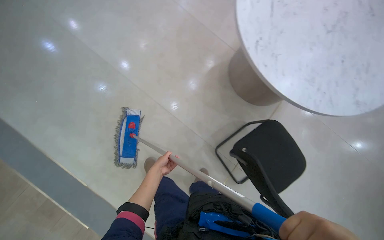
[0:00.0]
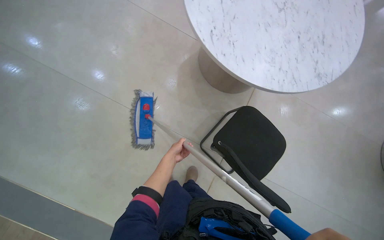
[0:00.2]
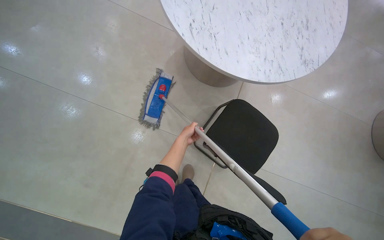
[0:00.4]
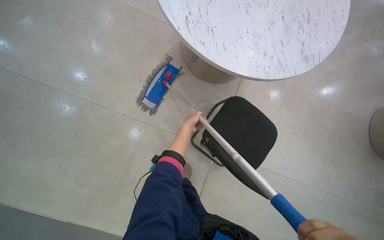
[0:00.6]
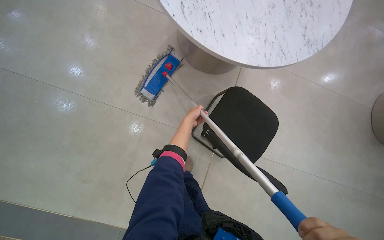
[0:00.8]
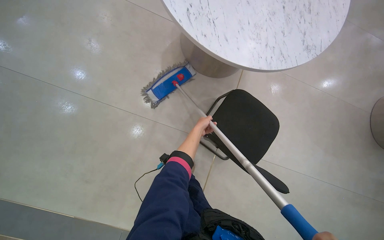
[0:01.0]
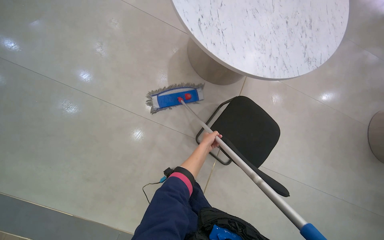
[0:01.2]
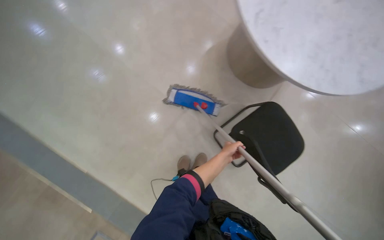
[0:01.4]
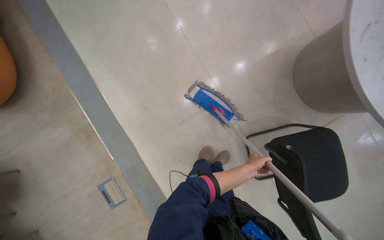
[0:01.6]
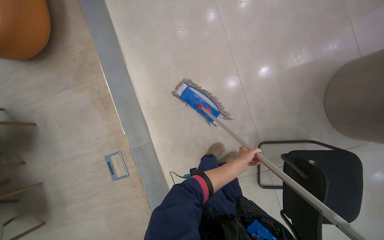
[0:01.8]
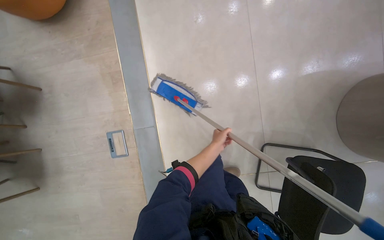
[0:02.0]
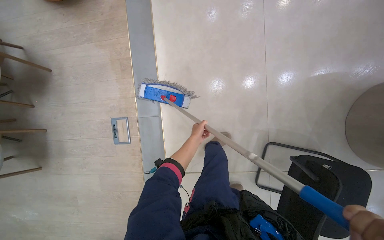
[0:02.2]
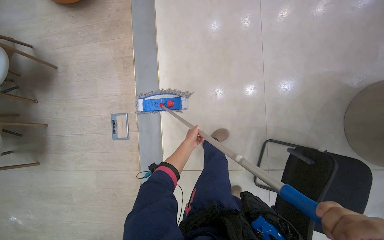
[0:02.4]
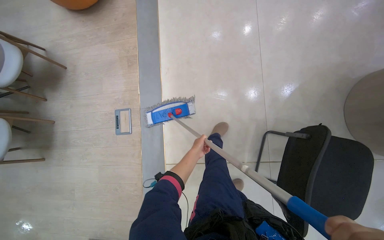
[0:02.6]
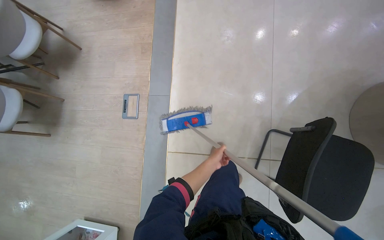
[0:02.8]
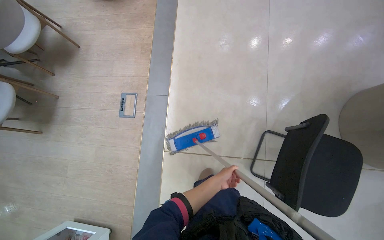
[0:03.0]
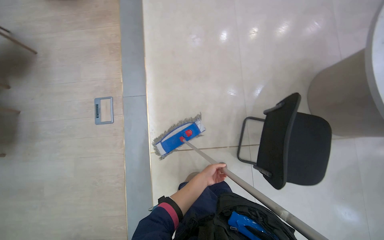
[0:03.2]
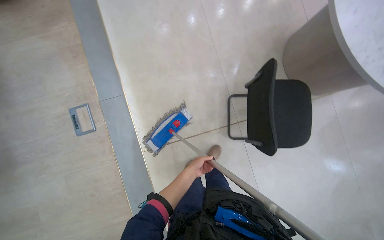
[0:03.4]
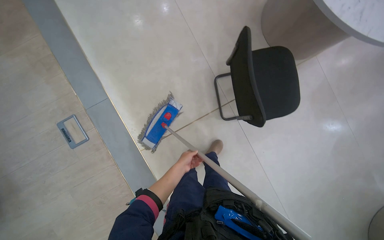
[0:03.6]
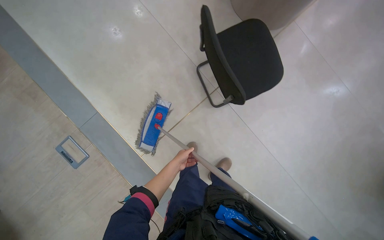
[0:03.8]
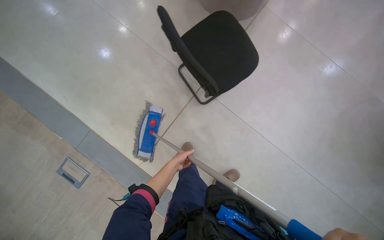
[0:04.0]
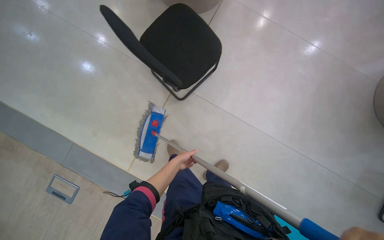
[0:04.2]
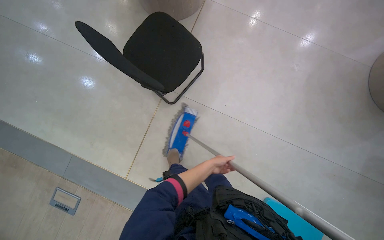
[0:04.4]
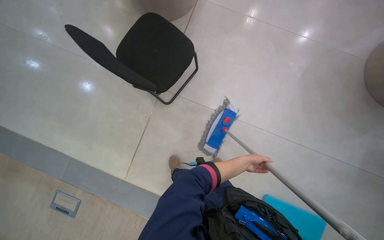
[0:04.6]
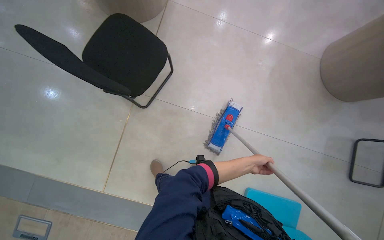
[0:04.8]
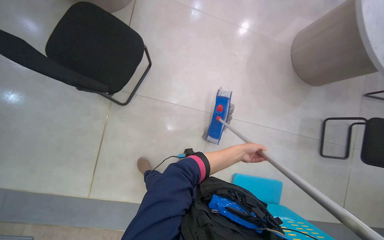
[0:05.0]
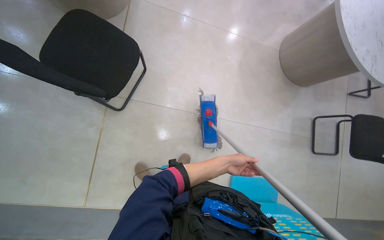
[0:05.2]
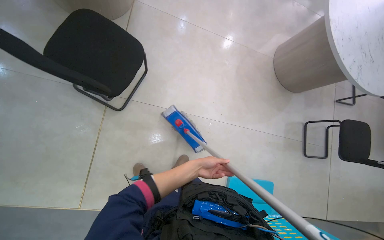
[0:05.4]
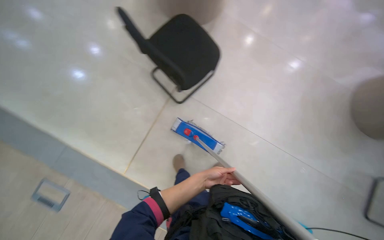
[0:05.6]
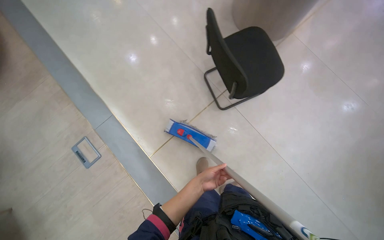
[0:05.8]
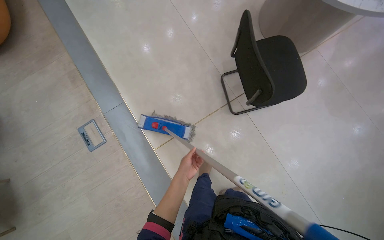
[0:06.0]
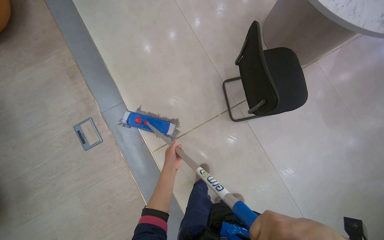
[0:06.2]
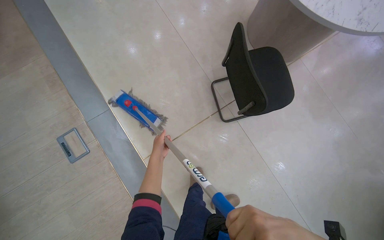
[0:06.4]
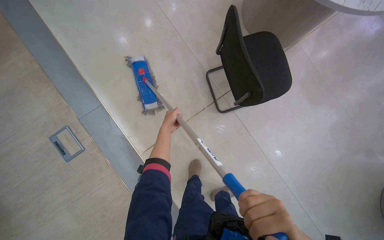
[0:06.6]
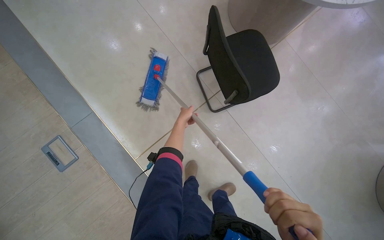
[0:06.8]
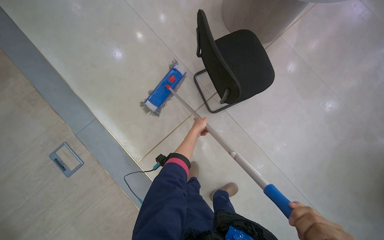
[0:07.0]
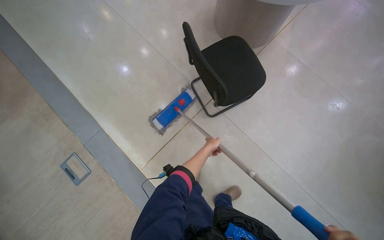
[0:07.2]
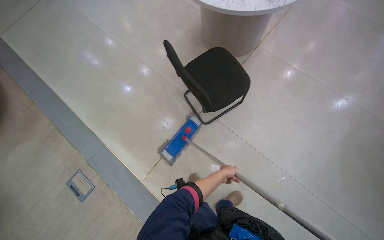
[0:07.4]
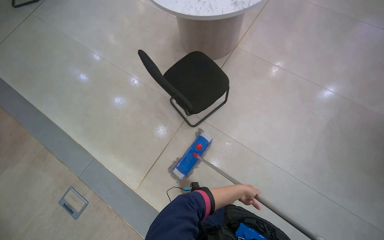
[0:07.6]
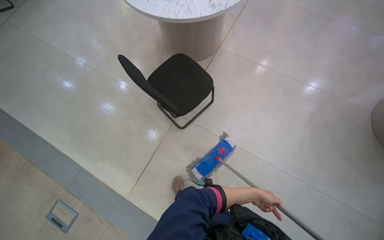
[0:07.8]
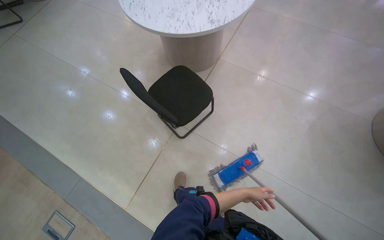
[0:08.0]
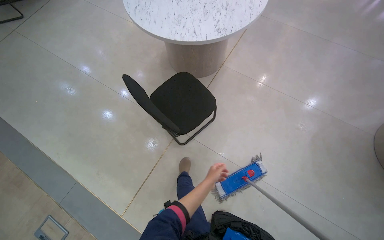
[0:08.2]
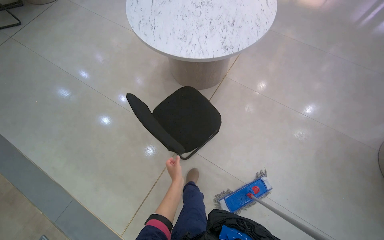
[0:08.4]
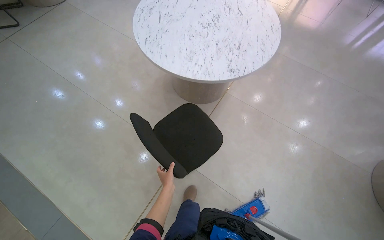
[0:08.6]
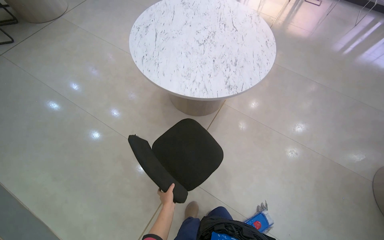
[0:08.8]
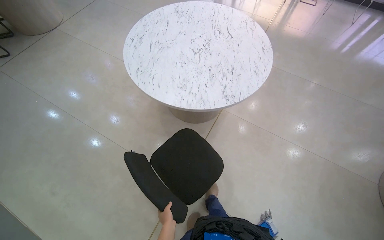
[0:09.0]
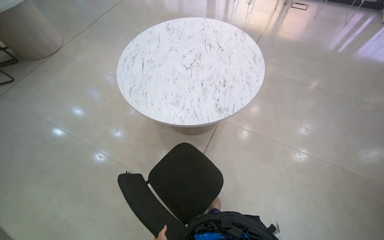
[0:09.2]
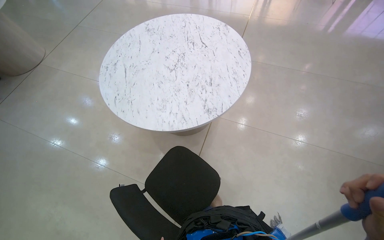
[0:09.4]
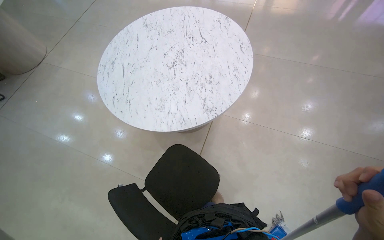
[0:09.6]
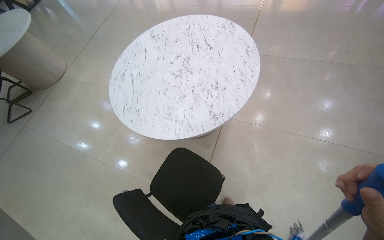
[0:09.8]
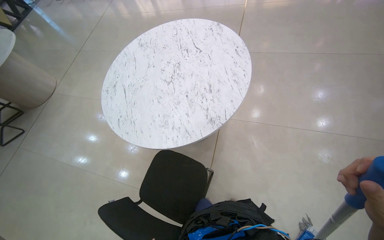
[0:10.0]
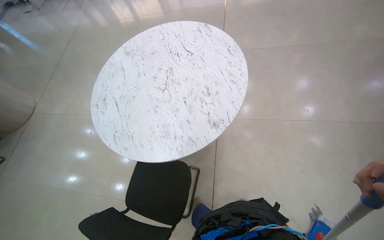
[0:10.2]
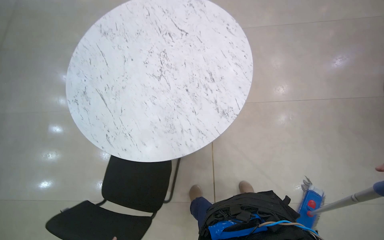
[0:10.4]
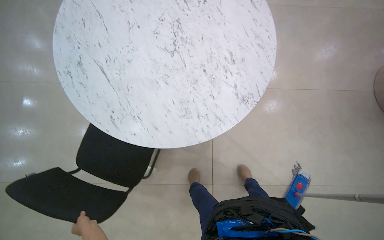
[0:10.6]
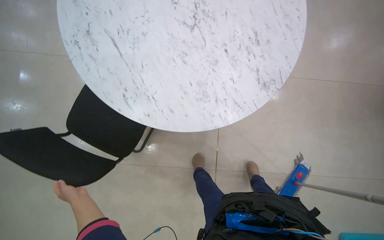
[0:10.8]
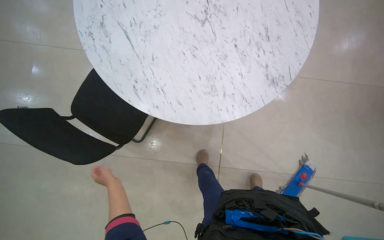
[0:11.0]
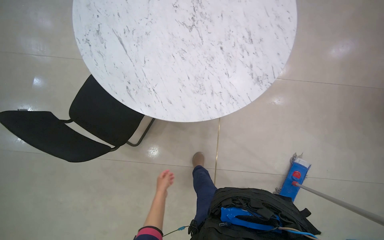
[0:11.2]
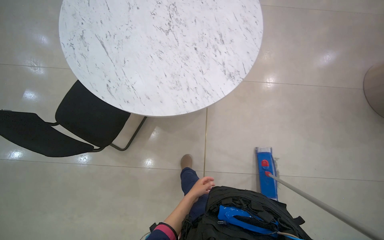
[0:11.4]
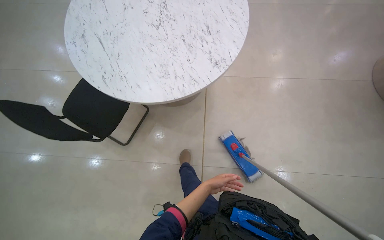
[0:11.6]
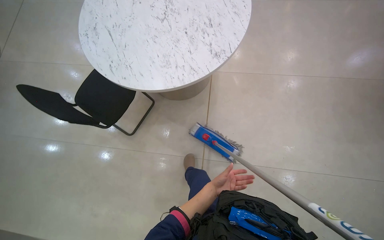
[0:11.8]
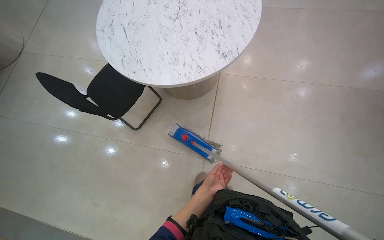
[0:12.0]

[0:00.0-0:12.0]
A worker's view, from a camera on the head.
Job: mopping floor.
The whole recording: Mopping tiled floor. The worker mops the tiled floor, moving chairs to clean underneath them.
0:00.0 to 0:01.6: The left hand heads to the right, covering some 35 cm.
0:01.6 to 0:03.0: The head travels approximately 60 cm. Everything in view rotates roughly 30 degrees clockwise.
0:03.0 to 0:04.4: The head travels about 60 cm. The scene rotates counterclockwise by about 70 degrees.
0:07.6 to 0:09.0: The wearer moves roughly 50 cm.
0:09.0 to 0:10.4: The scene turns about 30 degrees counterclockwise in the picture.
0:10.4 to 0:12.0: The head travels some 40 cm.

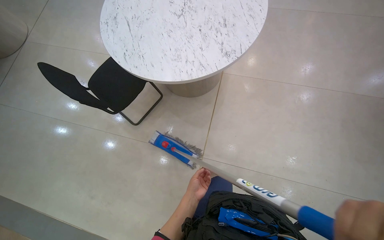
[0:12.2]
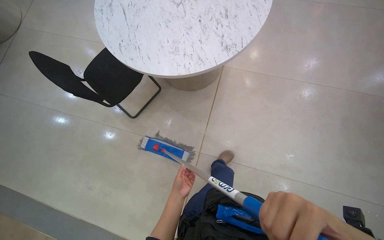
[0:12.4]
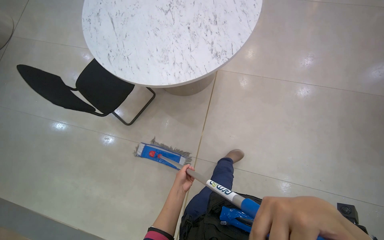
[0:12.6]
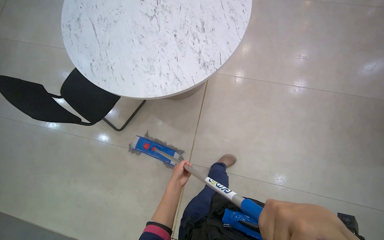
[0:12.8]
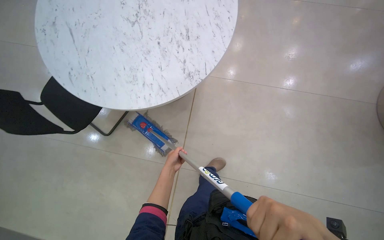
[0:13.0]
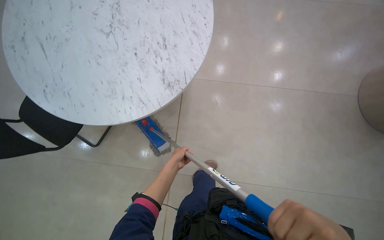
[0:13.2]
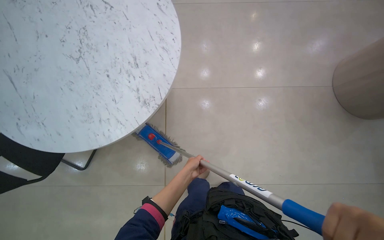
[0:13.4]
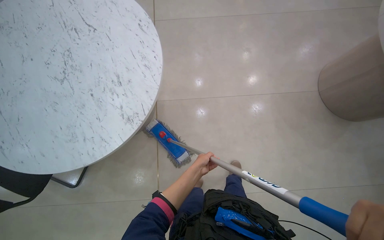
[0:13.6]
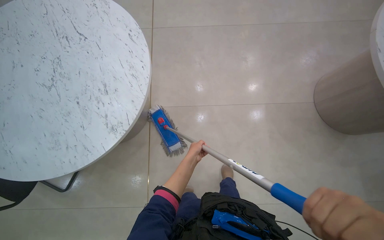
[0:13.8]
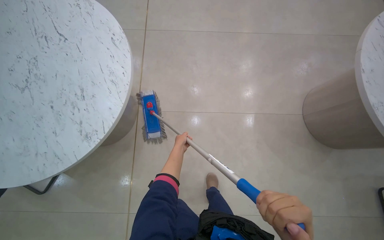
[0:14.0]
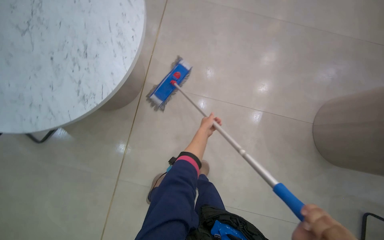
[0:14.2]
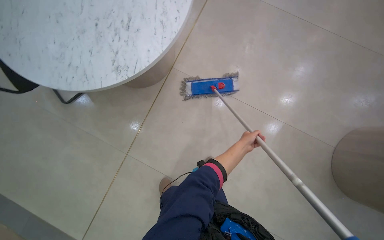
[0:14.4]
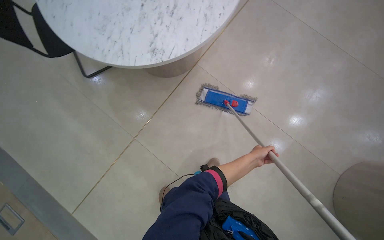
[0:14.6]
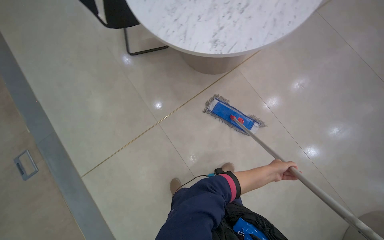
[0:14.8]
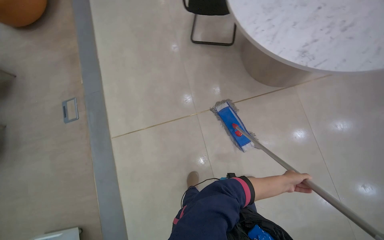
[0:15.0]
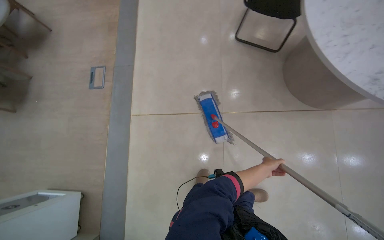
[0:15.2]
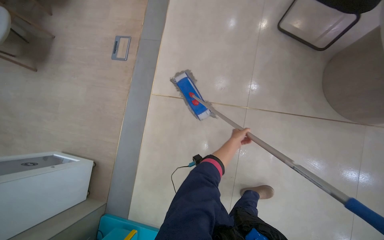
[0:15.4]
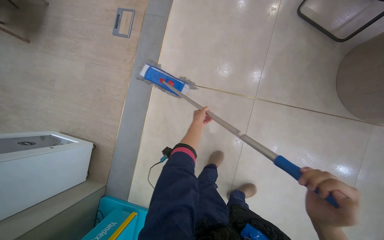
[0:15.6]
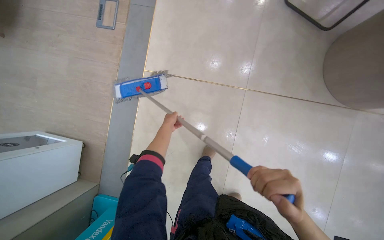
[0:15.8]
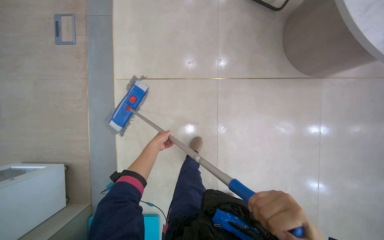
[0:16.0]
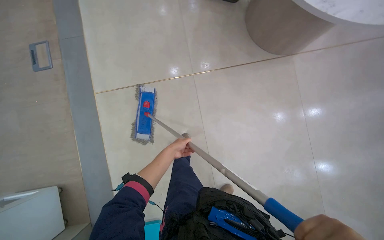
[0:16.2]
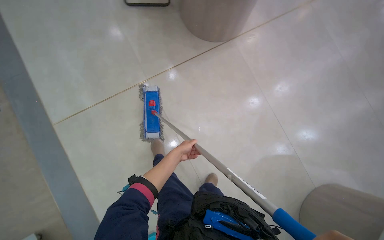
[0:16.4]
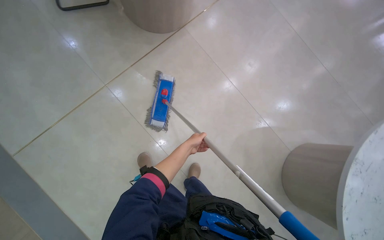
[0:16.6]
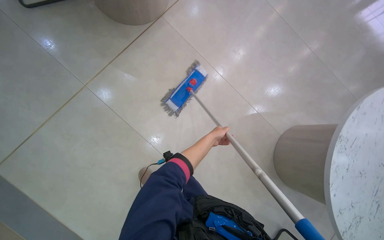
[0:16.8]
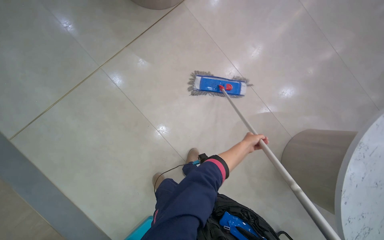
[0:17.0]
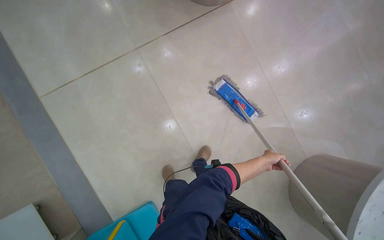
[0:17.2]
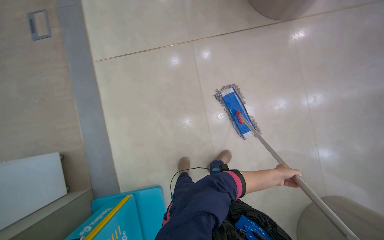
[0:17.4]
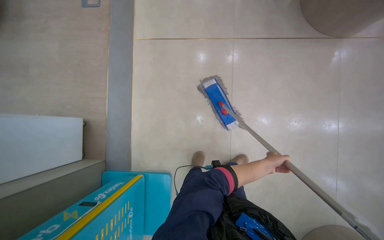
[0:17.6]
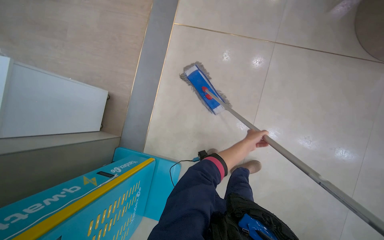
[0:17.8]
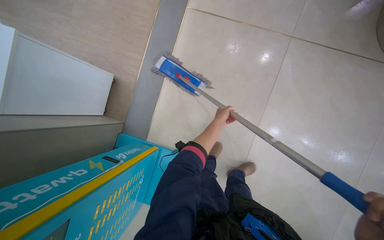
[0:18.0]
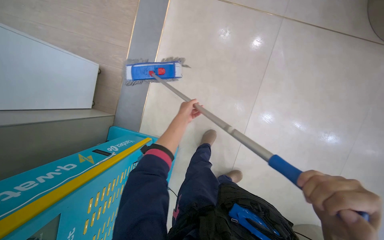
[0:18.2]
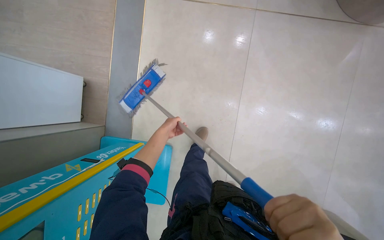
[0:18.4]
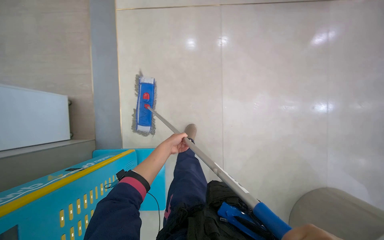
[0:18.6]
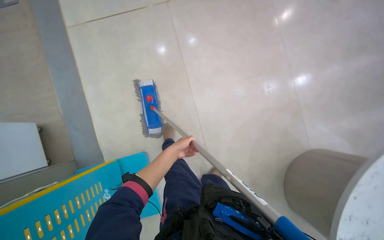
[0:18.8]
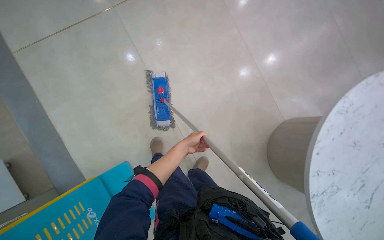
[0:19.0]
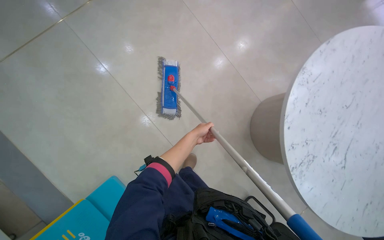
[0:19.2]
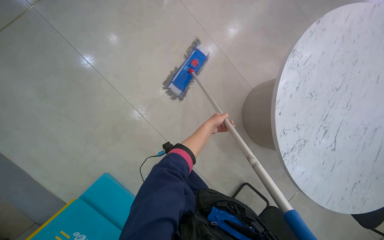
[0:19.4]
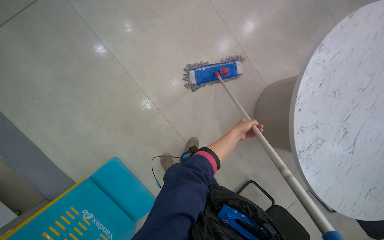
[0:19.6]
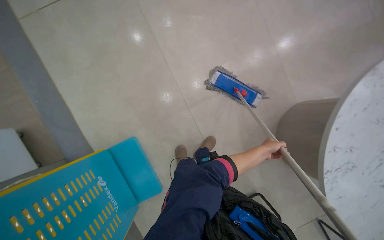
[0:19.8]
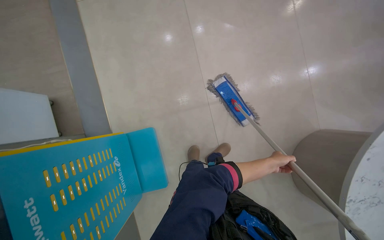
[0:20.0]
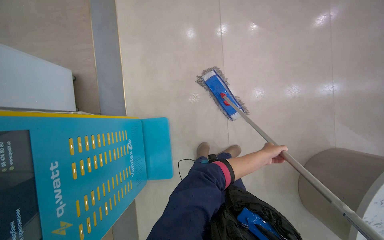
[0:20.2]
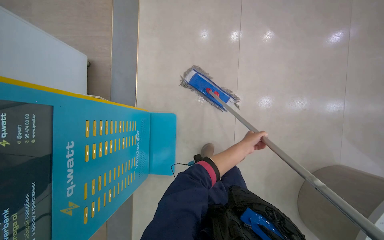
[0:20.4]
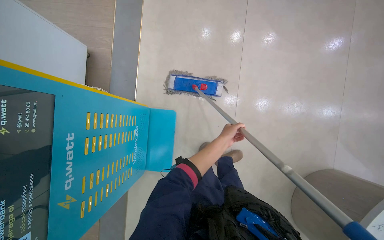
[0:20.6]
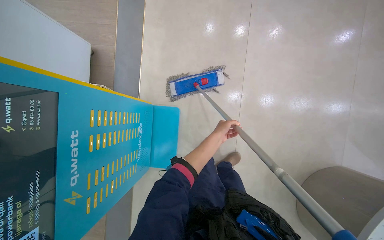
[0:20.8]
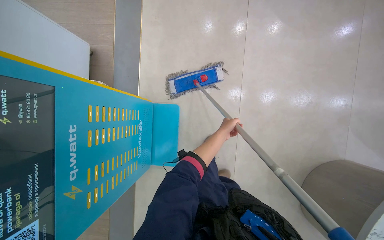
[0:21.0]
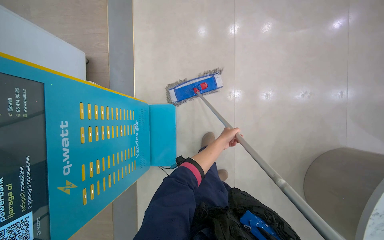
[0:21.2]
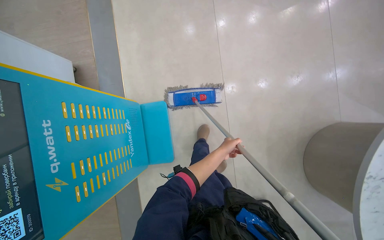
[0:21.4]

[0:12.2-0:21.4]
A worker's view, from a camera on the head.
Job: mopping floor.
The whole recording: Mopping tiled floor. The worker mops the tiled floor, moving chairs to clean underneath them.
0:12.2 to 0:13.8: The camera travels approximately 60 cm.
0:13.8 to 0:15.2: The head travels about 60 cm. The head turns to the left by roughly 95 degrees.
0:15.2 to 0:16.8: The view tips downward by roughly 15 degrees. The left hand moves to the left, some 15 cm.
0:16.8 to 0:18.4: The view tilts some 10 degrees downward. Everything in view rotates roughly 40 degrees clockwise.
